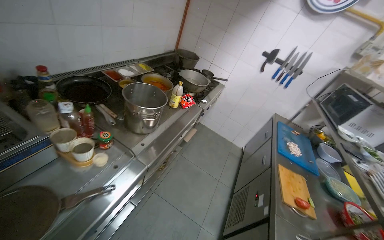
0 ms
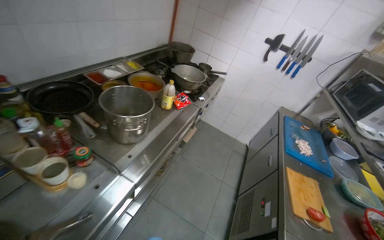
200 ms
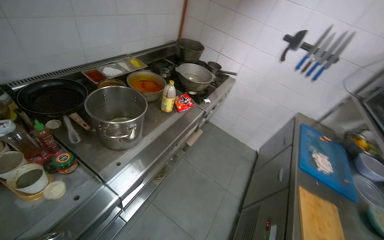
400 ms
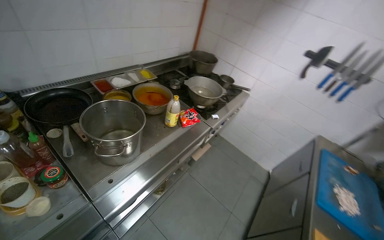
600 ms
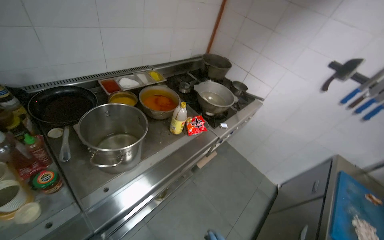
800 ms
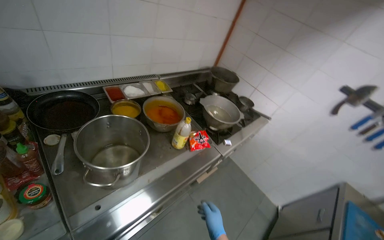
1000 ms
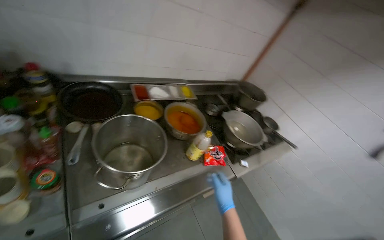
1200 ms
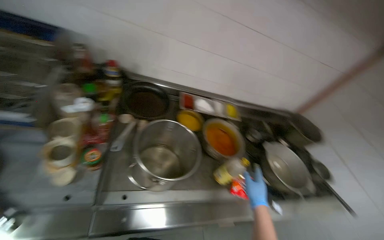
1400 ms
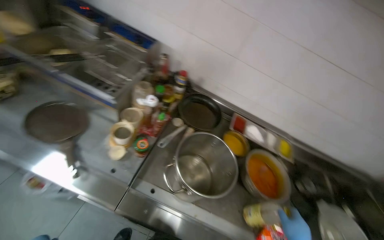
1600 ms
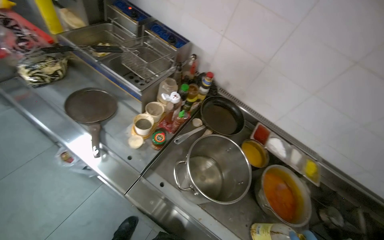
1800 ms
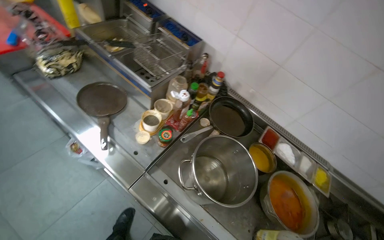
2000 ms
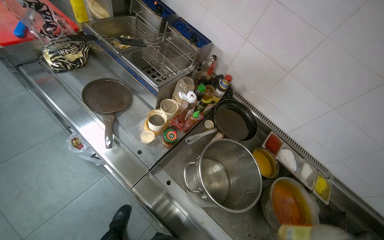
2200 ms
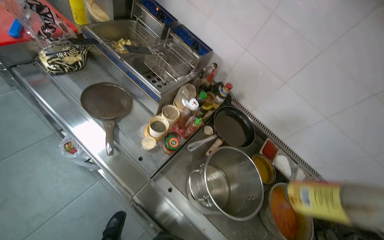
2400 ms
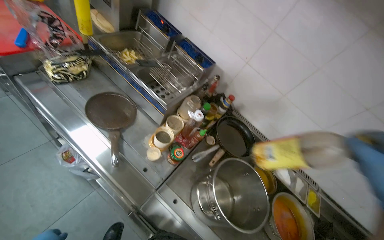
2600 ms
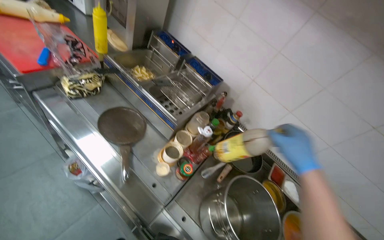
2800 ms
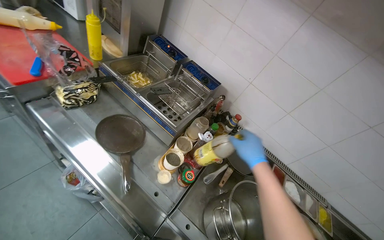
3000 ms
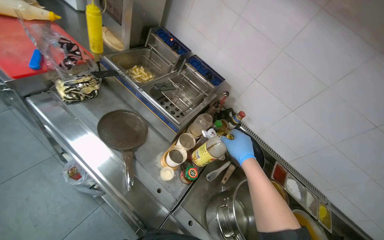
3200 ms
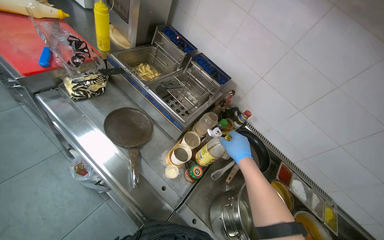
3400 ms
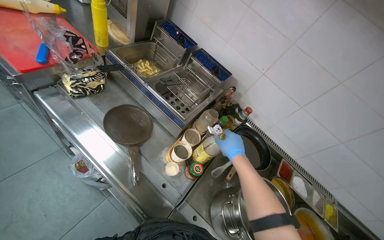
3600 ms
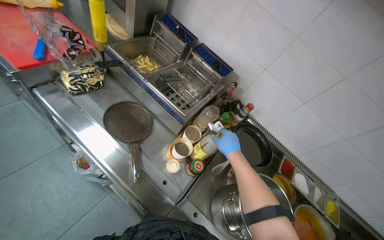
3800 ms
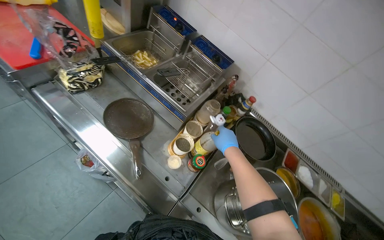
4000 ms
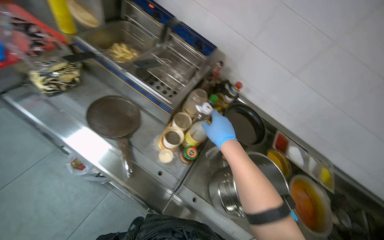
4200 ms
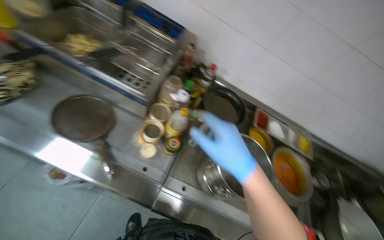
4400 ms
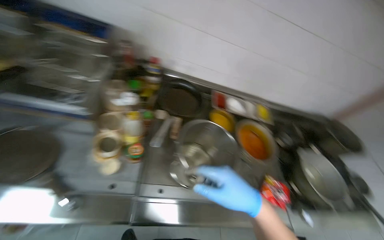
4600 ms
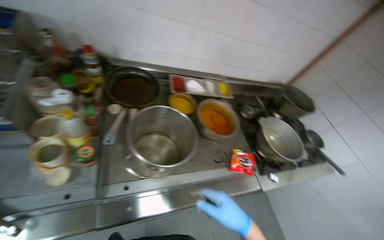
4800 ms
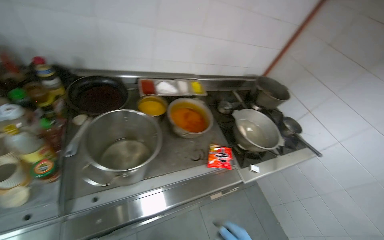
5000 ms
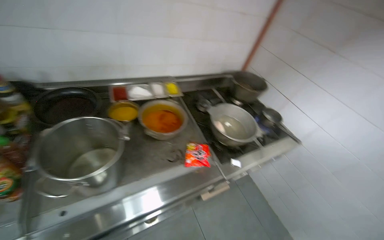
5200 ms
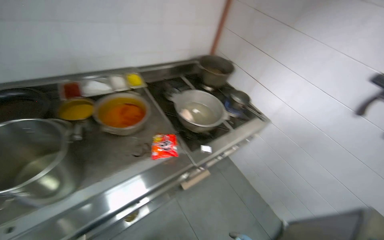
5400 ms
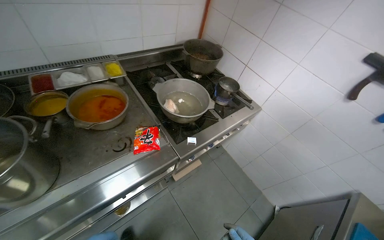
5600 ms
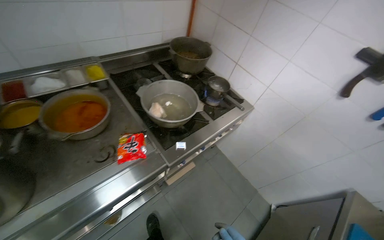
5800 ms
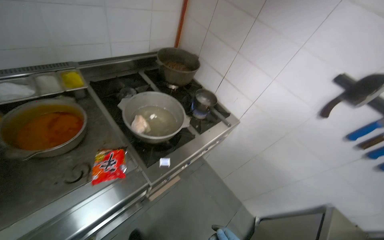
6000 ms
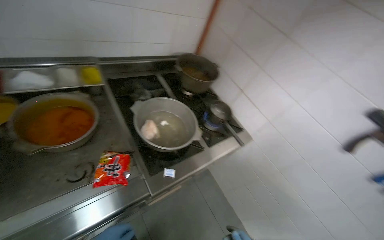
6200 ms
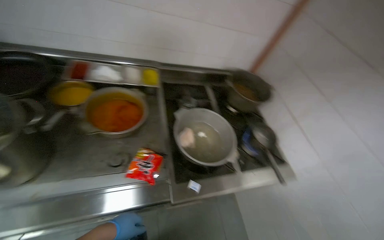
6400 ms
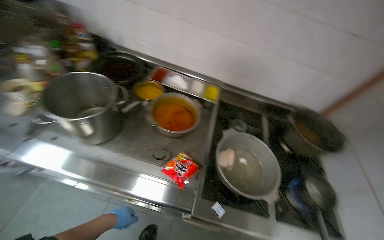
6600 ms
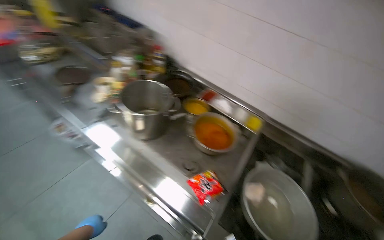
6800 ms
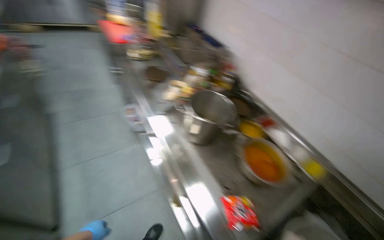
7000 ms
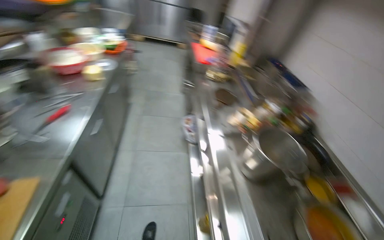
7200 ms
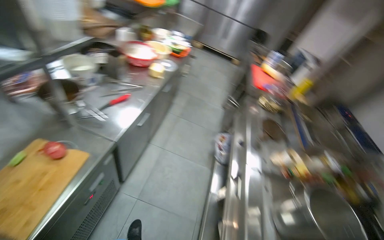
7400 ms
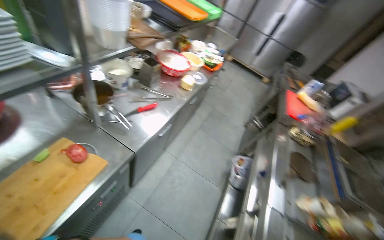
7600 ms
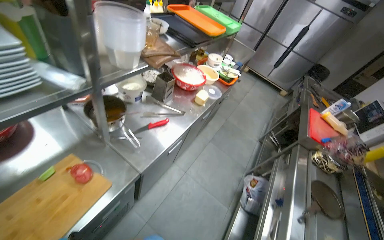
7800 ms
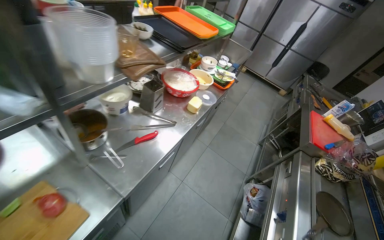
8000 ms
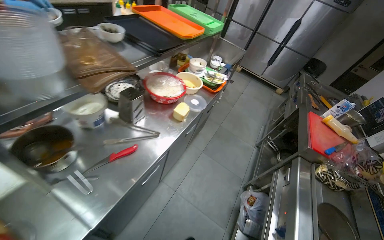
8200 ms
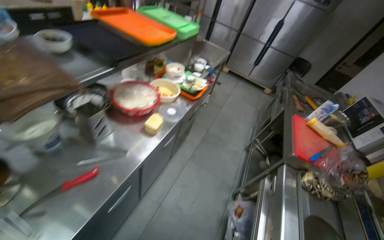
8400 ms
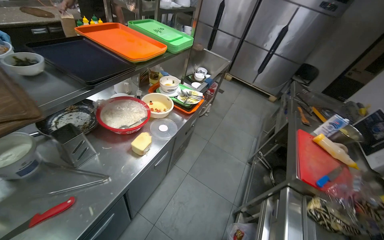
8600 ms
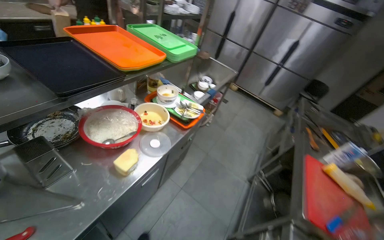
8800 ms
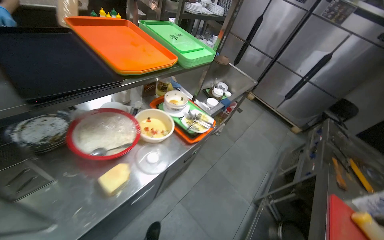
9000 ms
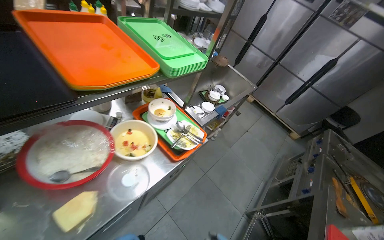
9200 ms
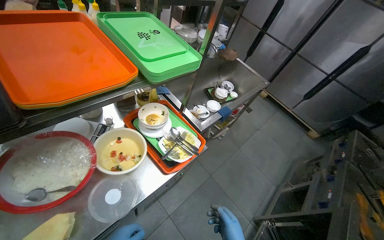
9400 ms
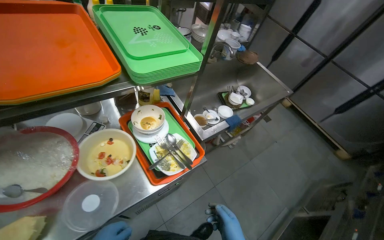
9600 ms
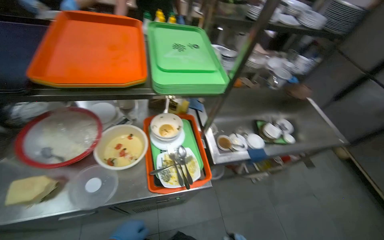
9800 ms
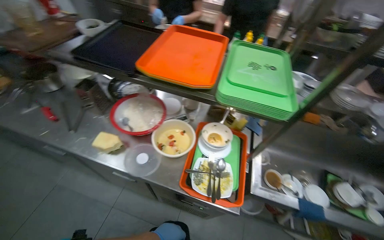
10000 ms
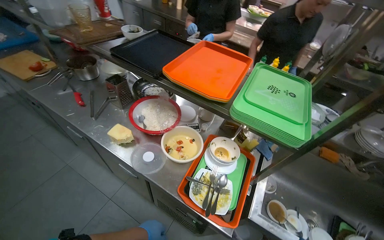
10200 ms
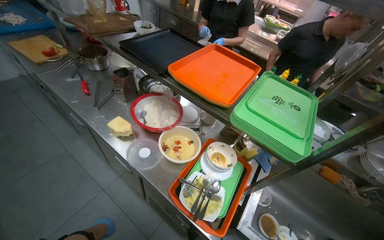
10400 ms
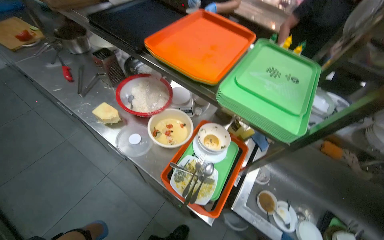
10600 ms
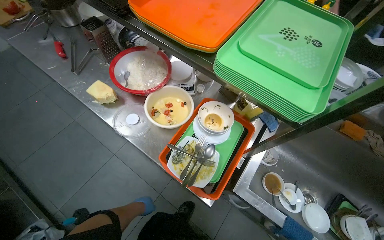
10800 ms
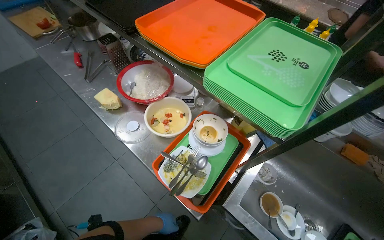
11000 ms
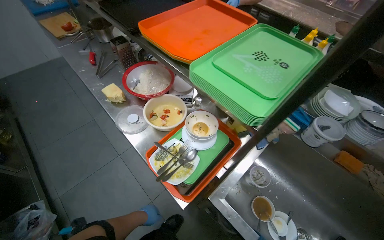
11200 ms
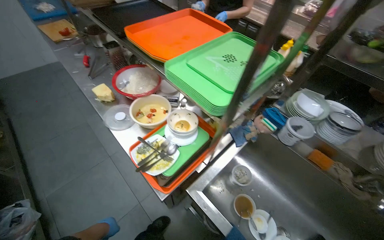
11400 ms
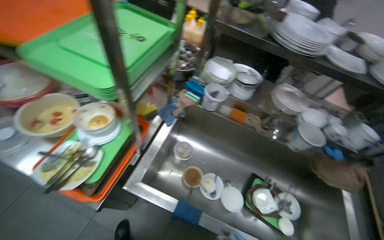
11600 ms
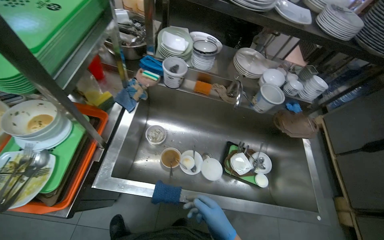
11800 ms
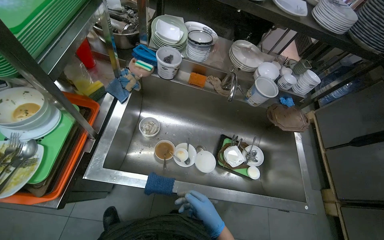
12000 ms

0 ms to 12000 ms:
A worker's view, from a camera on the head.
Job: preparing food.
The whole recording: Organizing kitchen items. The worker organizes the kitchen items.
0 ms to 1600 ms: The camera is carried roughly 60 cm. The head rotates approximately 80 degrees to the left. The wearer looks approximately 15 degrees further upward.
3000 ms to 4400 ms: The wearer looks approximately 15 degrees further downward. The right hand goes some 10 cm nearer to the camera.
4400 ms to 6000 ms: The camera travels some 80 cm. The head rotates about 60 degrees to the right.
6000 ms to 7600 ms: The camera is carried some 40 cm. The head rotates about 155 degrees to the left. The camera pitches upward, by approximately 40 degrees.
7600 ms to 9000 ms: The wearer moves about 90 cm.
9000 ms to 10400 ms: The camera travels approximately 60 cm. The wearer's head swings about 85 degrees to the left. The view tips upward by approximately 15 degrees.
10400 ms to 12000 ms: The head travels approximately 60 cm. The wearer looks approximately 30 degrees further to the right. The wearer looks some 20 degrees further downward.

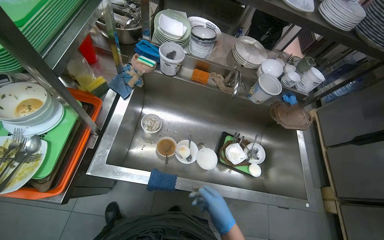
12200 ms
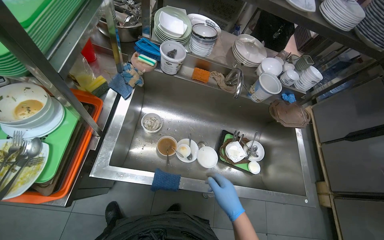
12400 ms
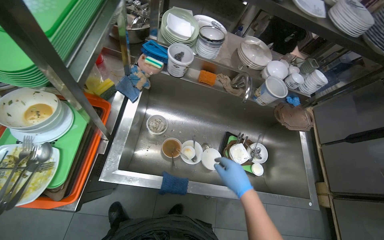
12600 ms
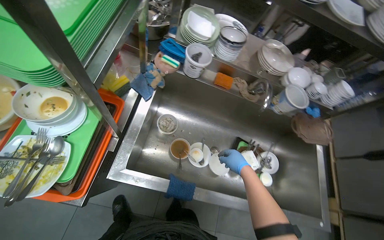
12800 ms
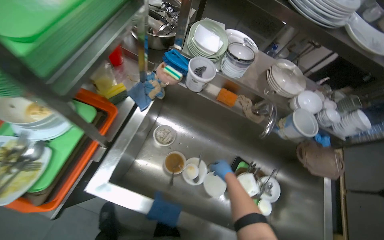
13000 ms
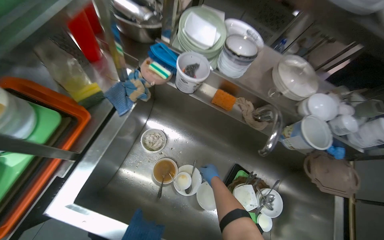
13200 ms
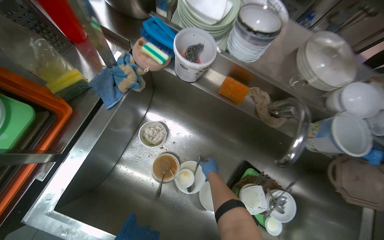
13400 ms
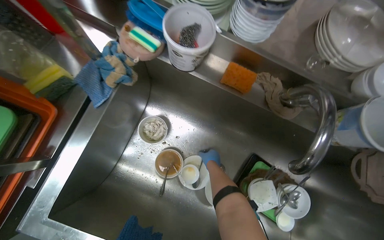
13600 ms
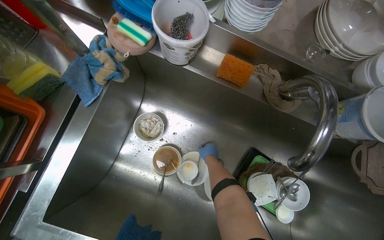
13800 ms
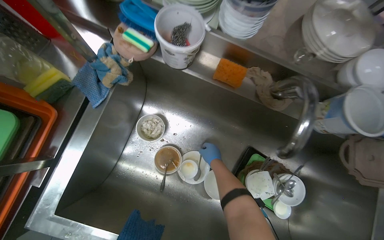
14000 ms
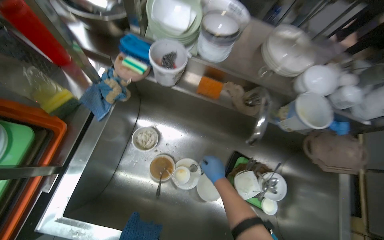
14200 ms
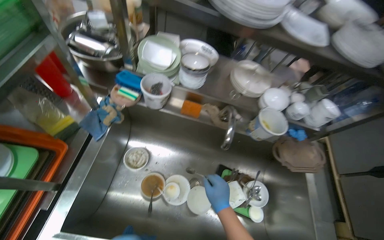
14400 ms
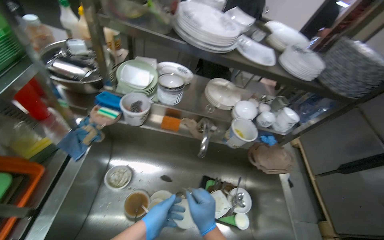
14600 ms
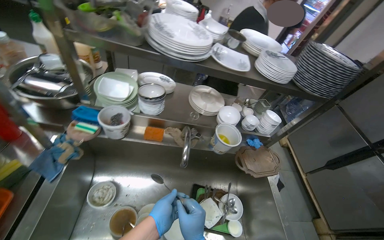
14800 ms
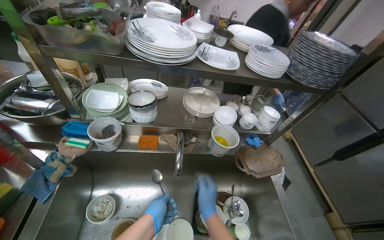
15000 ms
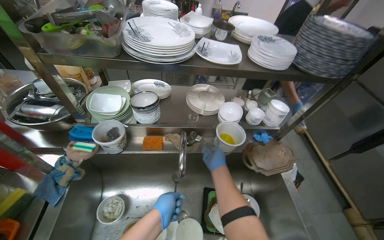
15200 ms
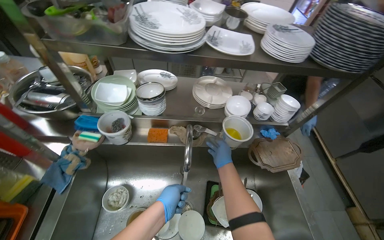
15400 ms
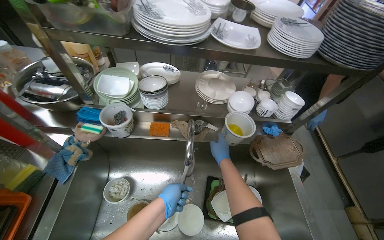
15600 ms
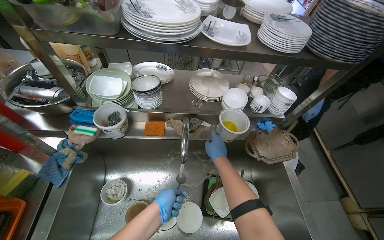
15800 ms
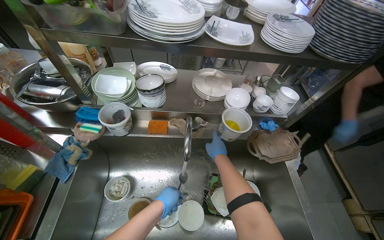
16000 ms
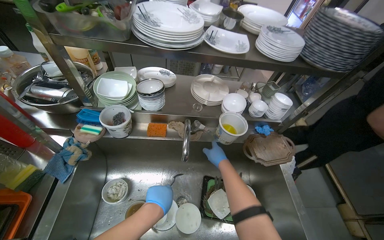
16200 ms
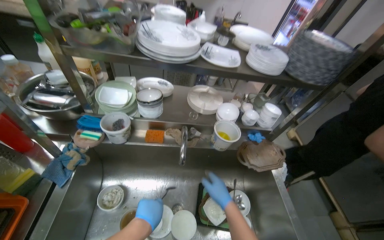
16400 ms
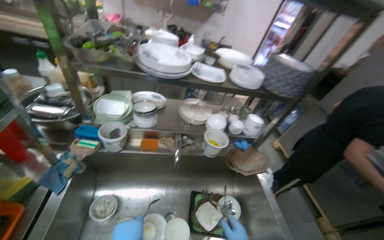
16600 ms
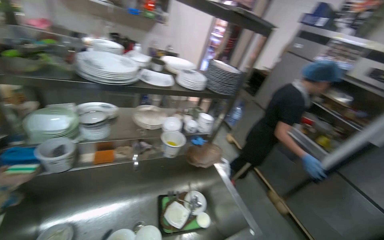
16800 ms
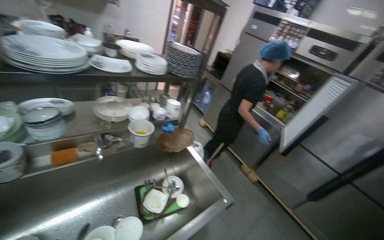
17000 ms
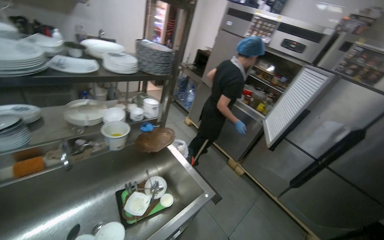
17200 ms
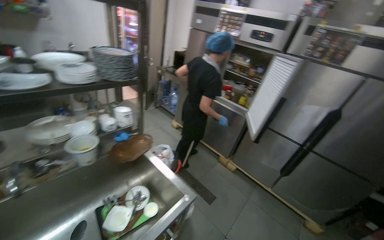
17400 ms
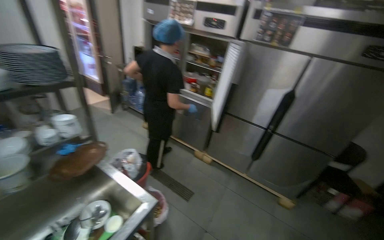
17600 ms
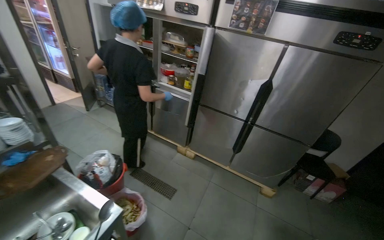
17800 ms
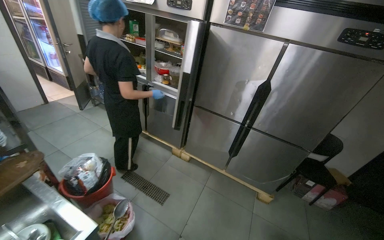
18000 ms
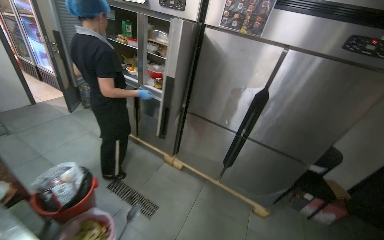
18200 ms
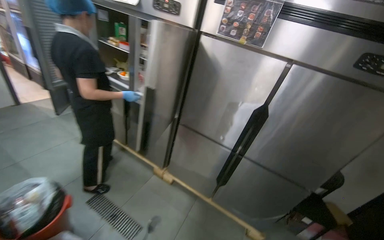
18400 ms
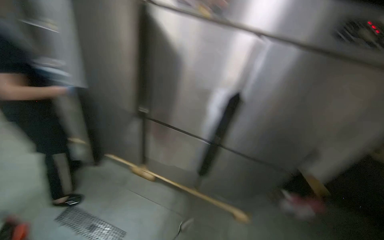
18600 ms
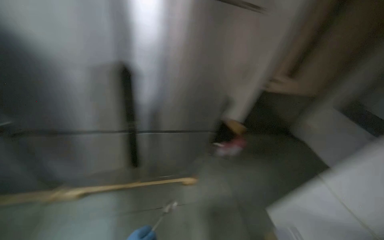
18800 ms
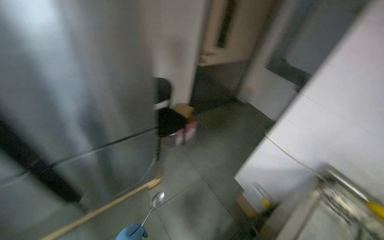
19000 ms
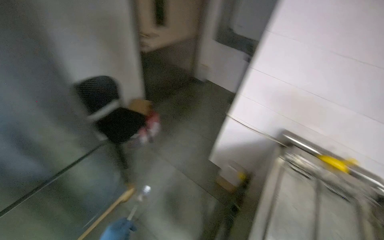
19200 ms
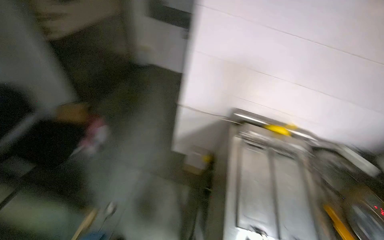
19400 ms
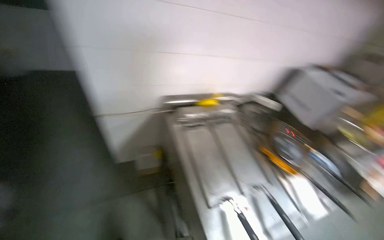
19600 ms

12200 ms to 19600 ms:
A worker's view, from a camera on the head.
Job: preparing food.
The whole recording: Organizing kitchen items. The worker organizes the kitchen items.
12200 ms to 13600 ms: The camera travels roughly 40 cm. The head rotates roughly 15 degrees to the left.
13600 ms to 15200 ms: The wearer looks about 30 degrees further to the right. The wearer looks roughly 25 degrees further upward. The right hand moves roughly 35 cm nearer to the camera and comes back.
16600 ms to 18200 ms: The camera travels roughly 90 cm. The wearer looks roughly 55 degrees further to the right.
18200 ms to 19600 ms: The camera travels about 1 m. The head turns to the right by some 120 degrees. The wearer looks approximately 40 degrees further downward.
